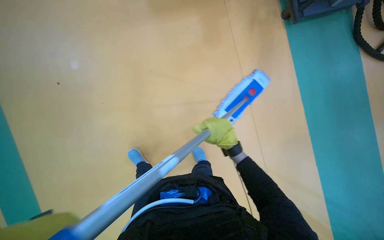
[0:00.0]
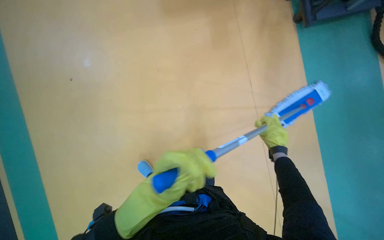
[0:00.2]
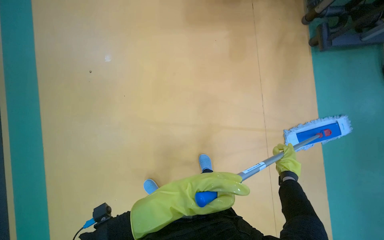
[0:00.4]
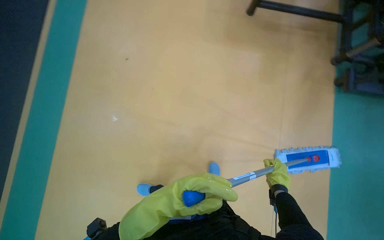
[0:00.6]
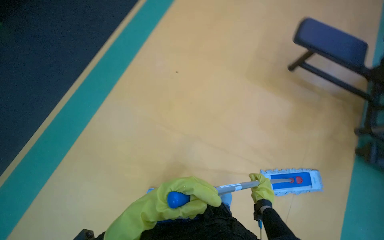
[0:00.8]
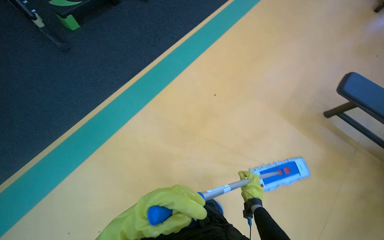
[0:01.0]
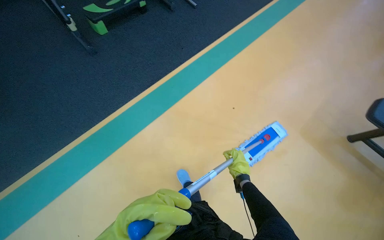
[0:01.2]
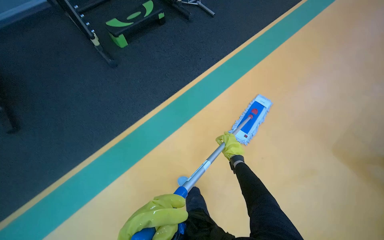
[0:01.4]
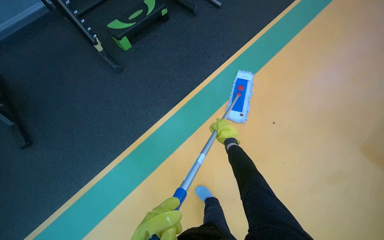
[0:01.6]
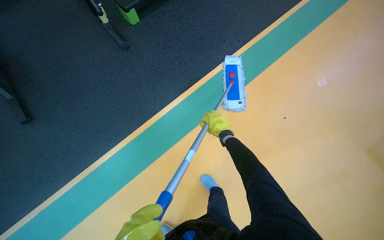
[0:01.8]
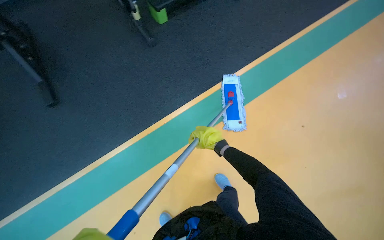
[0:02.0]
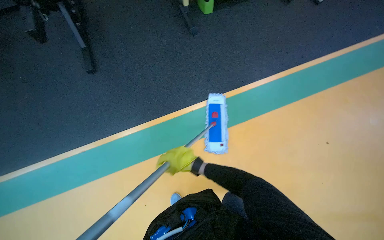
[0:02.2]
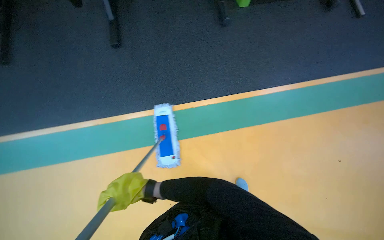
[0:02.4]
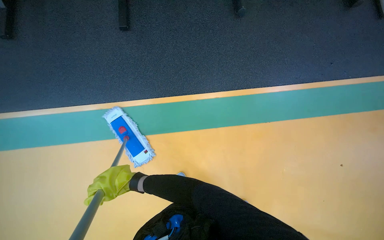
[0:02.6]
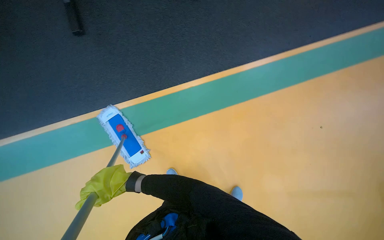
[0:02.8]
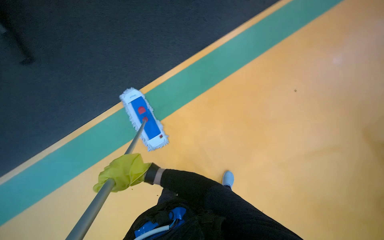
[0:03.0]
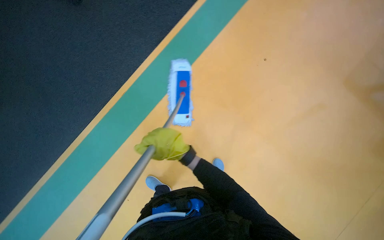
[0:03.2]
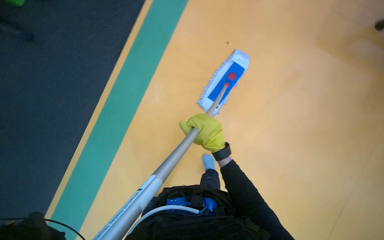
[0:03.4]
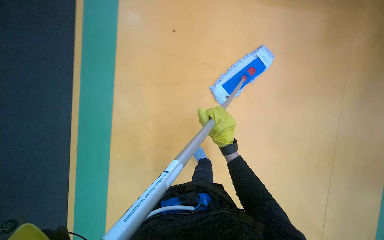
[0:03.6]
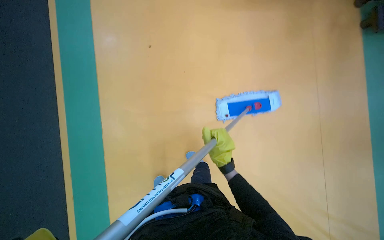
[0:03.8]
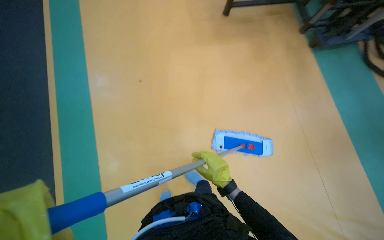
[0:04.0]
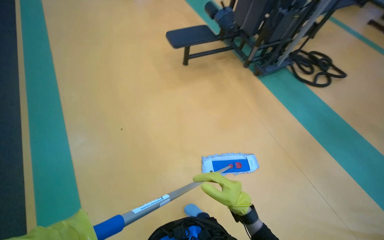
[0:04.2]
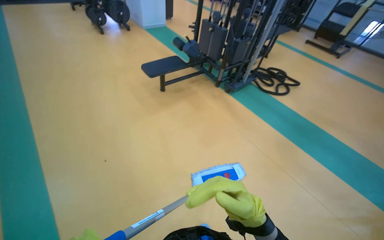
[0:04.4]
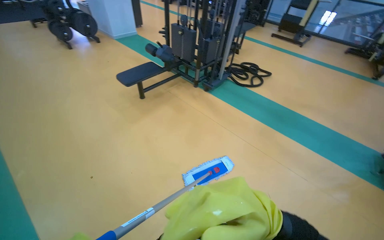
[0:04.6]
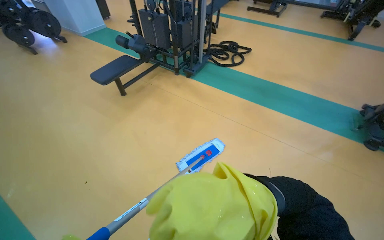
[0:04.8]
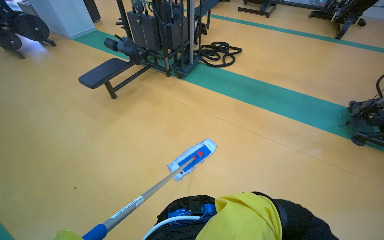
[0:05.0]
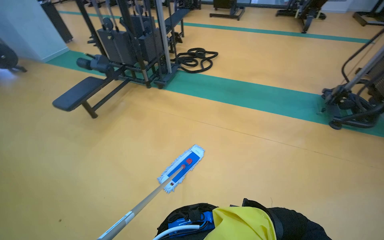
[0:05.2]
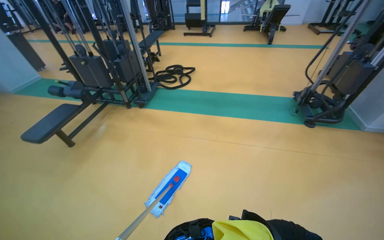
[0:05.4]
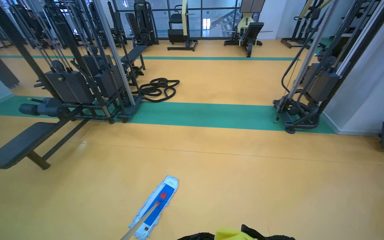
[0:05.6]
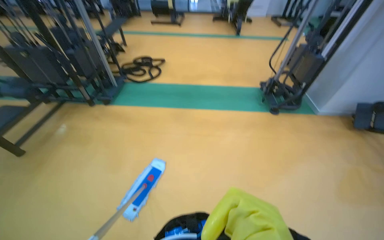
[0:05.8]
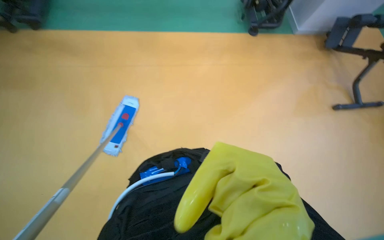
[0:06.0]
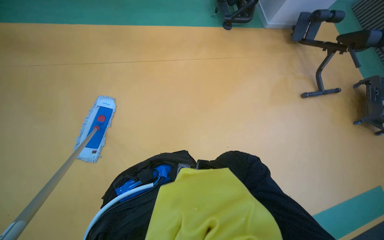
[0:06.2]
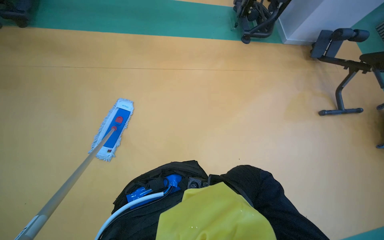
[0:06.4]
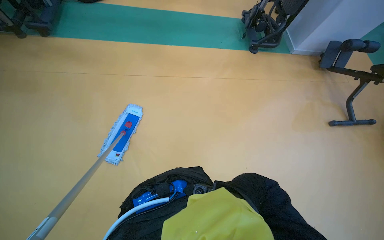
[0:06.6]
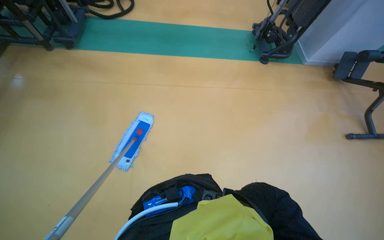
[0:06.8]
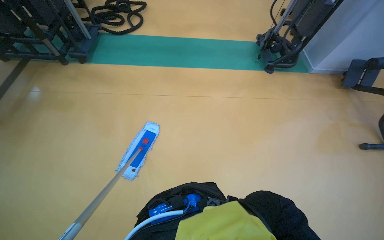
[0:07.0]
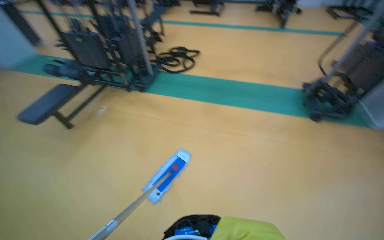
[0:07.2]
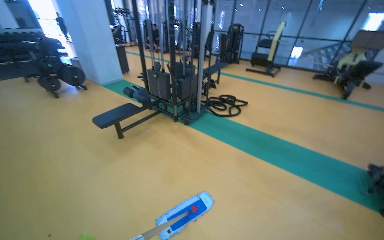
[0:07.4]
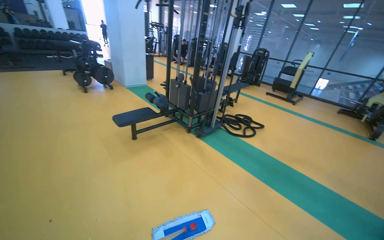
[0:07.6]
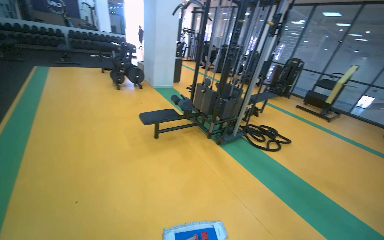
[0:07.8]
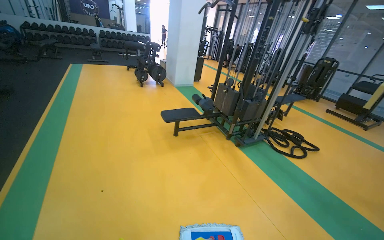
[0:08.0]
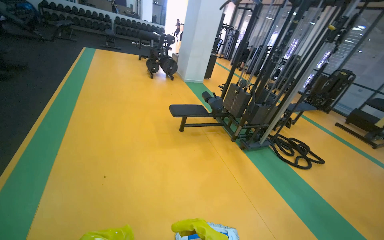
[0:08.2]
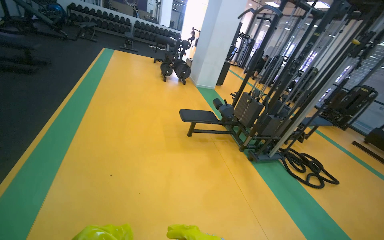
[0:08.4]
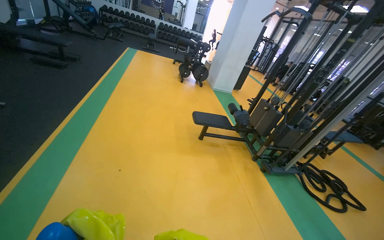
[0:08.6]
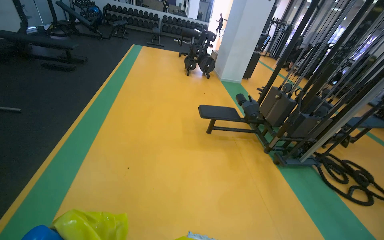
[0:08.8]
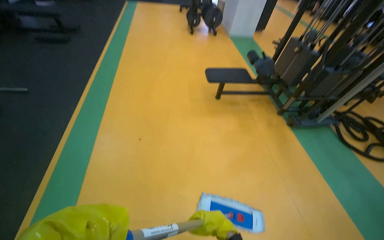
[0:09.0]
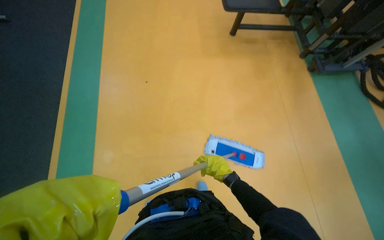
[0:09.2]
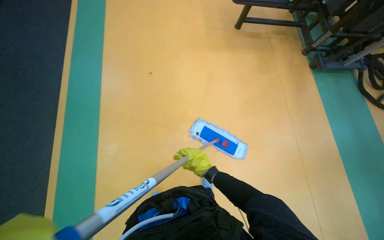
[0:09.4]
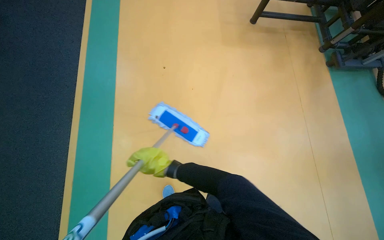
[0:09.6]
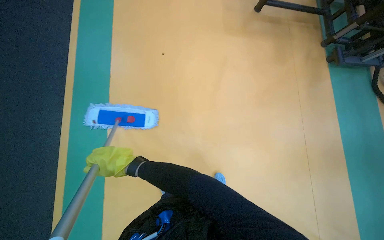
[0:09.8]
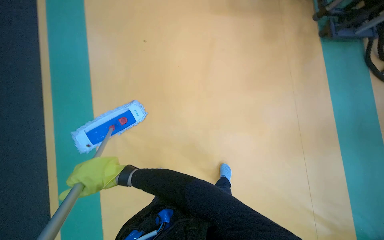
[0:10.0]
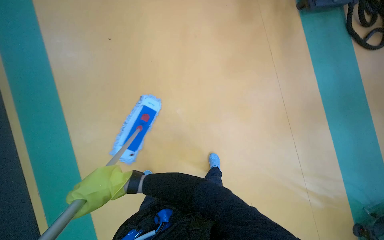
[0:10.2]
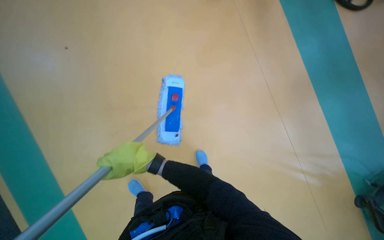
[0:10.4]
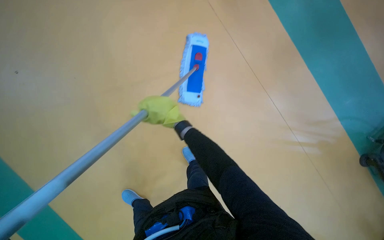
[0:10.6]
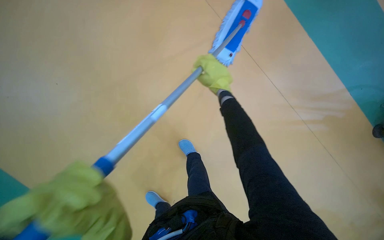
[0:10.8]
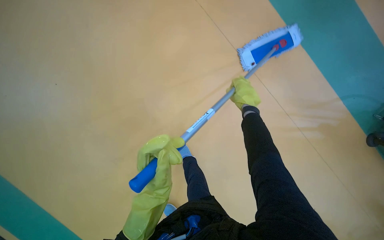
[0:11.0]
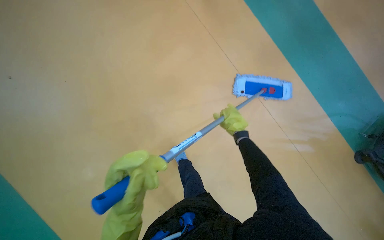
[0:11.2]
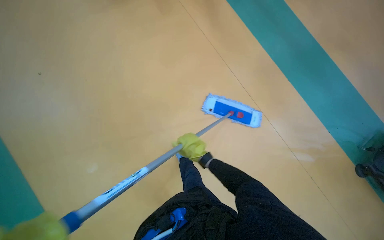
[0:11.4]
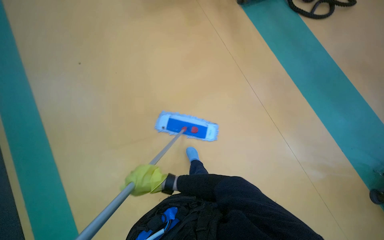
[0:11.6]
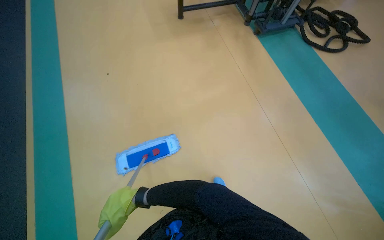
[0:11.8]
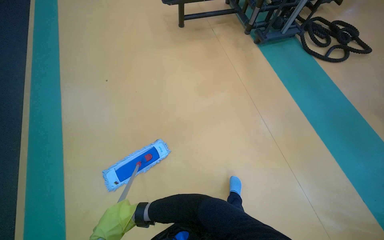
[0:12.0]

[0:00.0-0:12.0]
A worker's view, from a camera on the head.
Job: mopping floor.
The whole recording: Mopping gym floor. The worker mops the gym floor with a flat mop.
0:00.0 to 0:01.6: The wearer moves roughly 70 cm. The wearer looks about 35 degrees further to the left.
0:01.6 to 0:03.0: The camera travels to the left, roughly 50 cm. Everything in view rotates some 25 degrees clockwise.
0:03.0 to 0:04.4: The view tips upward by about 15 degrees.
0:04.4 to 0:06.0: The camera is carried some 60 cm. The head turns to the right by about 55 degrees. The wearer looks approximately 25 degrees further downward.
0:06.0 to 0:07.6: The wearer looks some 50 degrees further to the left. The view tips upward by approximately 40 degrees.
0:07.6 to 0:09.0: The head rotates about 40 degrees to the left. The view tilts approximately 15 degrees downward.
0:09.0 to 0:10.4: The view tilts about 35 degrees downward.

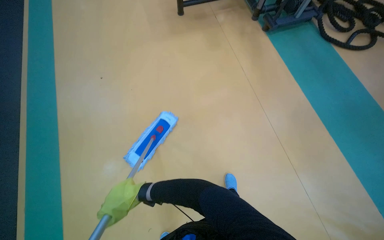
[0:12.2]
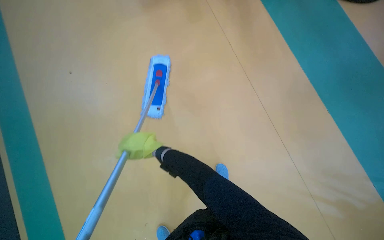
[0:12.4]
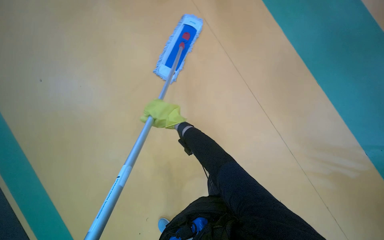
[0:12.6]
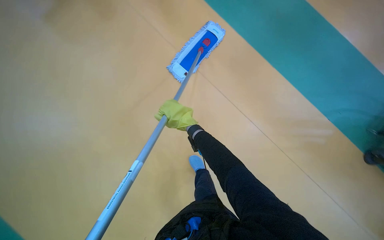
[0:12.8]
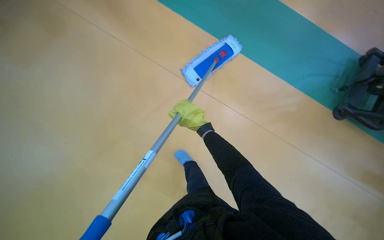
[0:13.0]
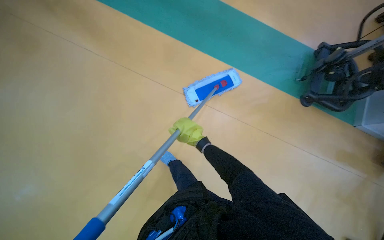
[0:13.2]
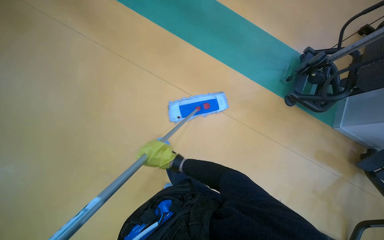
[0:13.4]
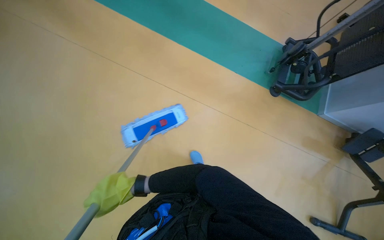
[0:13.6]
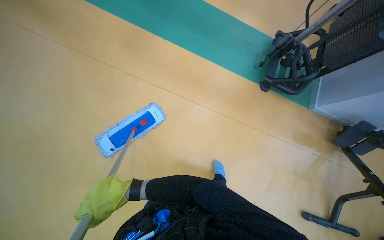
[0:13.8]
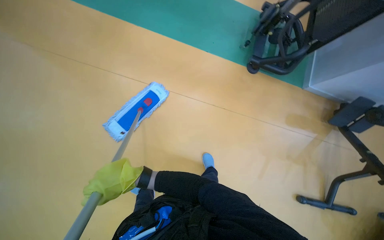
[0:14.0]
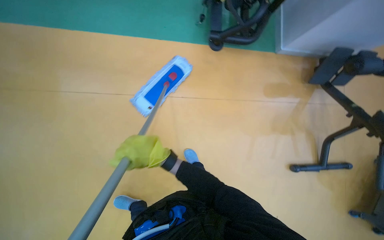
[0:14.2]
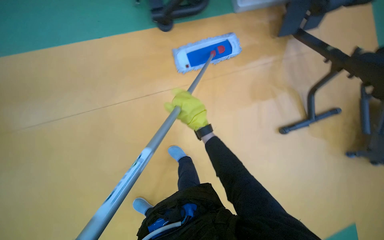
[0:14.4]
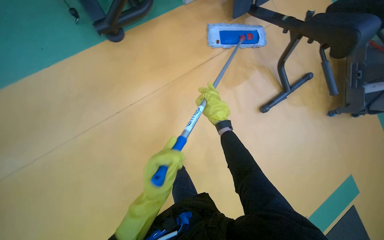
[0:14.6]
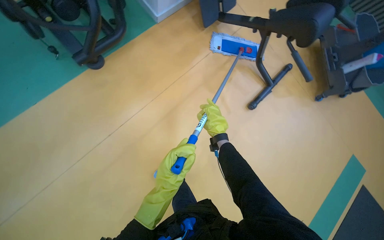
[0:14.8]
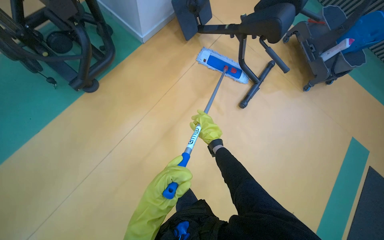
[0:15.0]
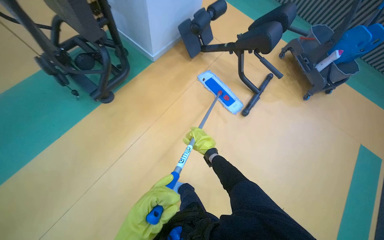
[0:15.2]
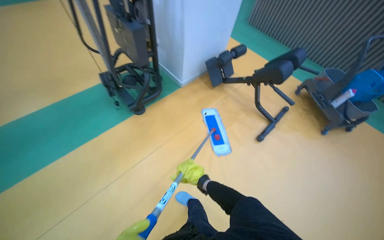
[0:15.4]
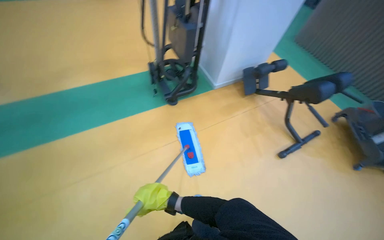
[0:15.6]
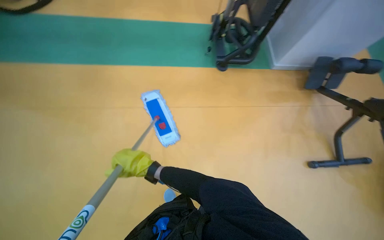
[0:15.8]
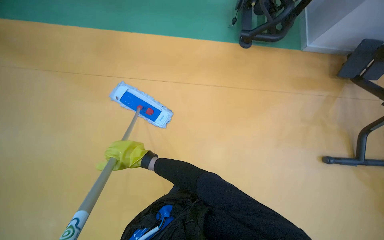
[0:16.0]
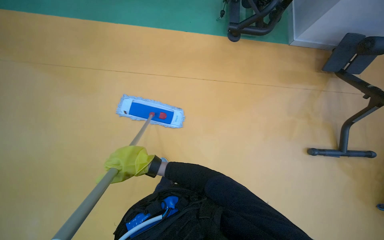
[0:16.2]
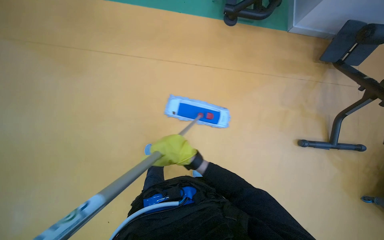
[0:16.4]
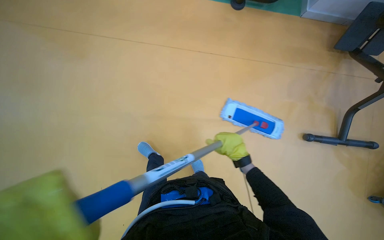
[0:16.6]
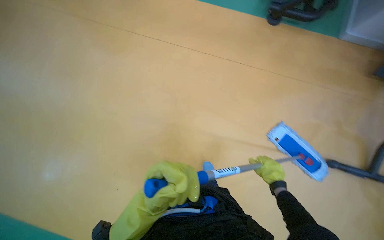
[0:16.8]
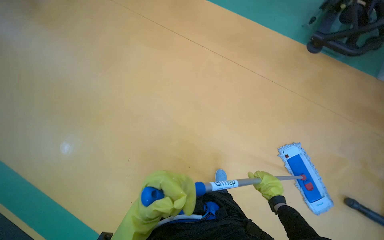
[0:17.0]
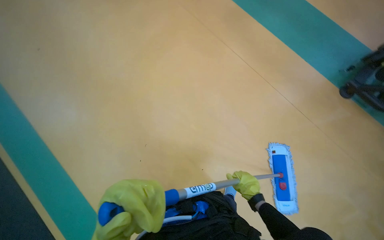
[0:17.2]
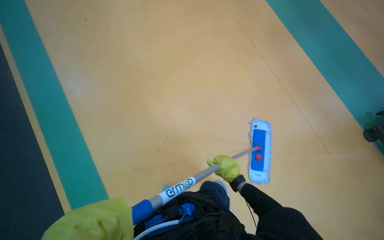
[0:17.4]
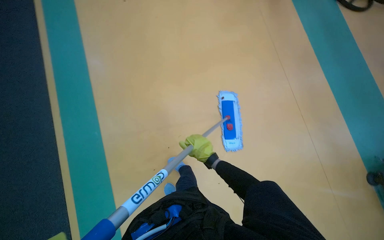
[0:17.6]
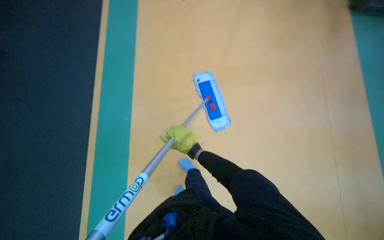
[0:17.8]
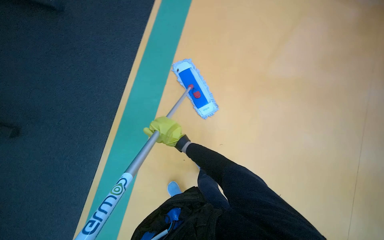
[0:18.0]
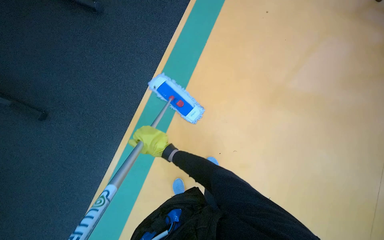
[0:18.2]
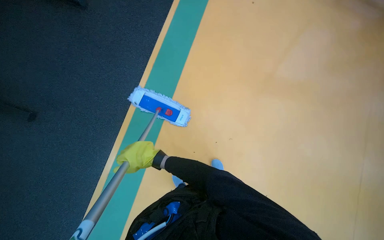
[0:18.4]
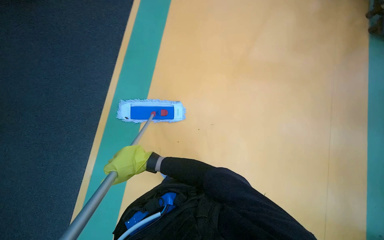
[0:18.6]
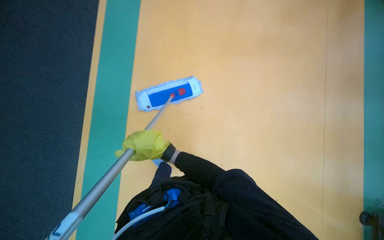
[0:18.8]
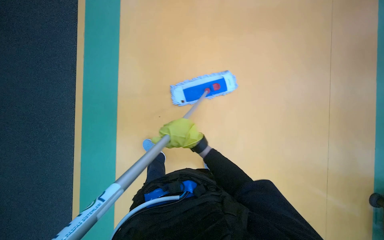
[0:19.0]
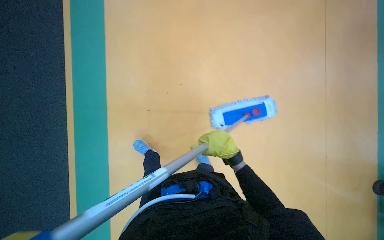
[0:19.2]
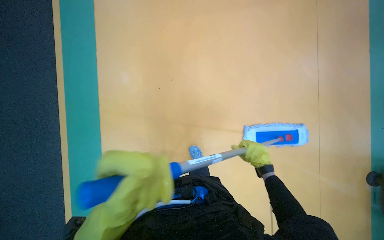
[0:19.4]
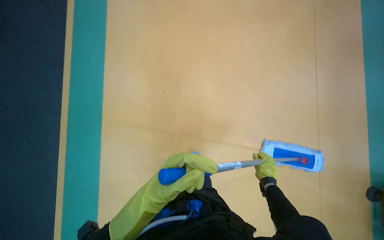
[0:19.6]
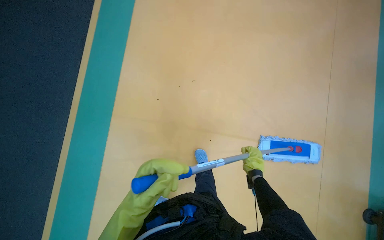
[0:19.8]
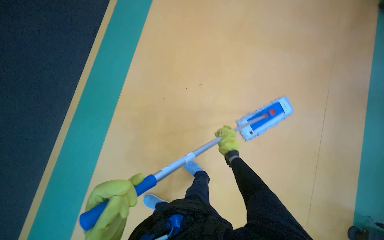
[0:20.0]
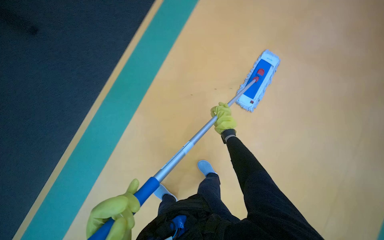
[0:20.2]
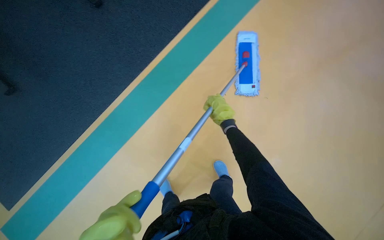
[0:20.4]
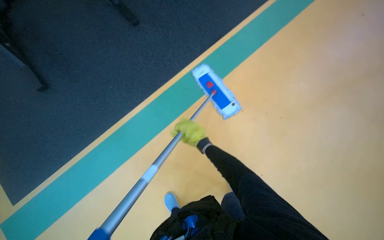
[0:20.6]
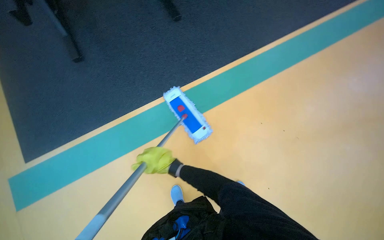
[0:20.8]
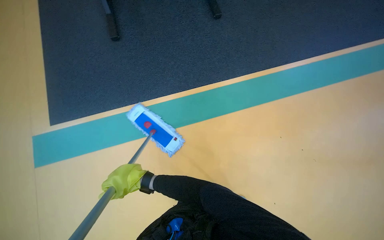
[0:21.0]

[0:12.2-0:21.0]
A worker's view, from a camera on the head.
Job: mopping floor.
The whole recording: Mopping gym floor. The worker mops the gym floor with a flat mop.
0:12.2 to 0:13.6: The camera travels approximately 50 cm. The view tips downward by approximately 30 degrees.
0:13.6 to 0:15.2: The head travels roughly 80 cm. The scene turns approximately 75 degrees counterclockwise in the picture.
0:15.2 to 0:16.6: The wearer moves approximately 50 cm. The head rotates approximately 55 degrees to the left. The view tilts some 15 degrees downward.
0:16.6 to 0:18.0: The wearer looks about 30 degrees further to the right. The wearer looks approximately 25 degrees further downward.
0:18.0 to 0:19.6: The wearer's head swings some 30 degrees to the right. The view tips downward by some 15 degrees.
0:19.6 to 0:21.0: The right hand heads to the left, covering some 40 cm.
